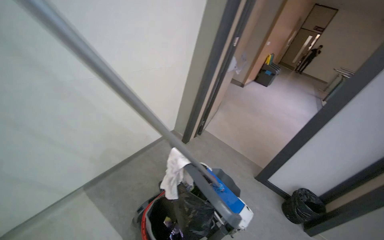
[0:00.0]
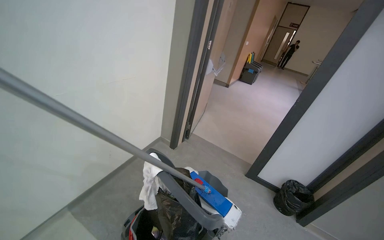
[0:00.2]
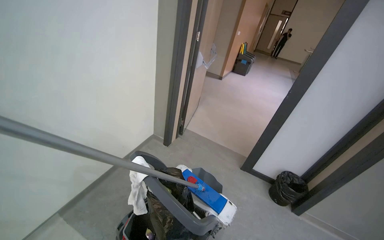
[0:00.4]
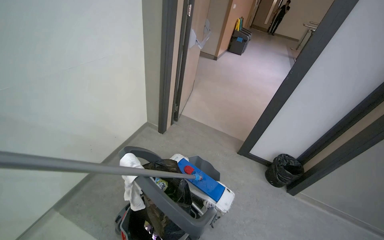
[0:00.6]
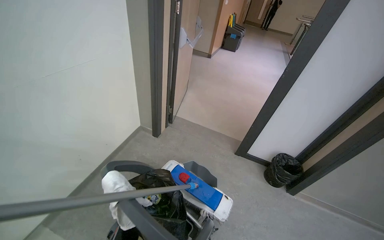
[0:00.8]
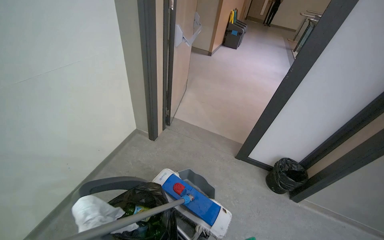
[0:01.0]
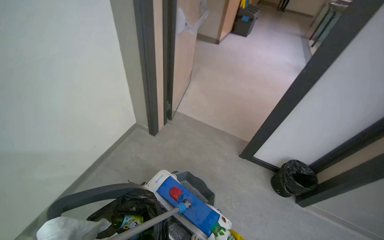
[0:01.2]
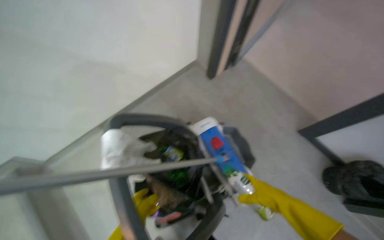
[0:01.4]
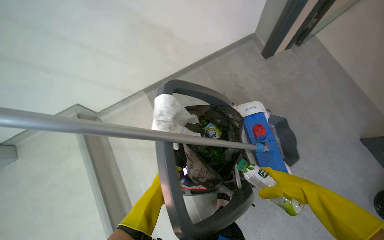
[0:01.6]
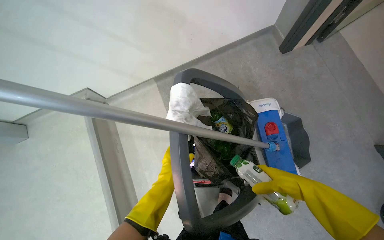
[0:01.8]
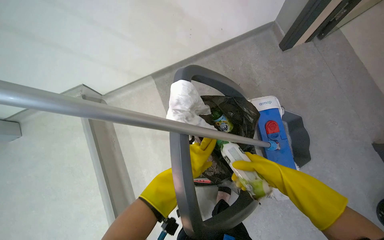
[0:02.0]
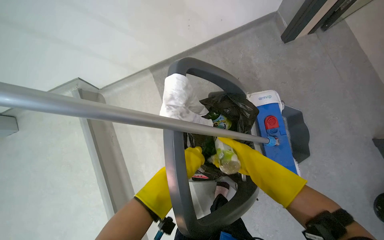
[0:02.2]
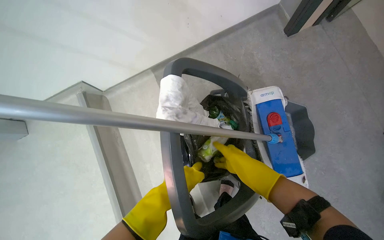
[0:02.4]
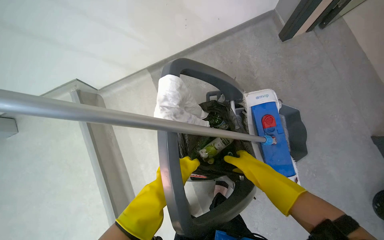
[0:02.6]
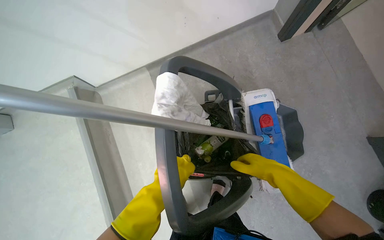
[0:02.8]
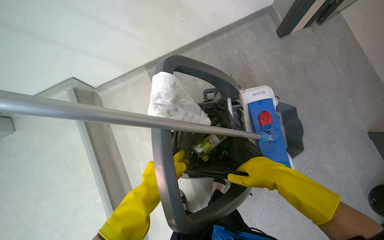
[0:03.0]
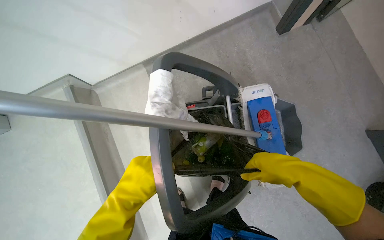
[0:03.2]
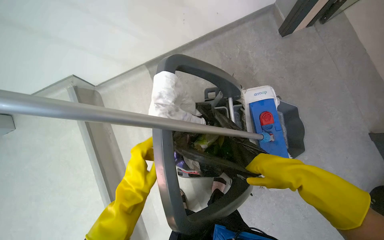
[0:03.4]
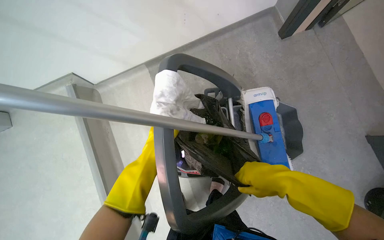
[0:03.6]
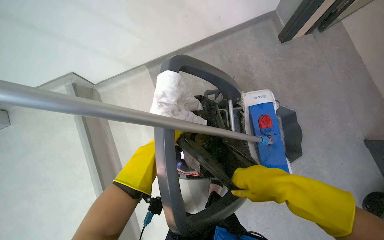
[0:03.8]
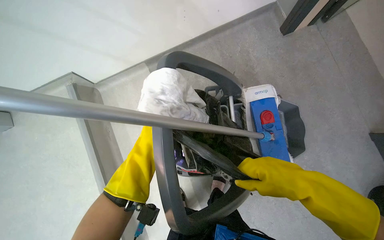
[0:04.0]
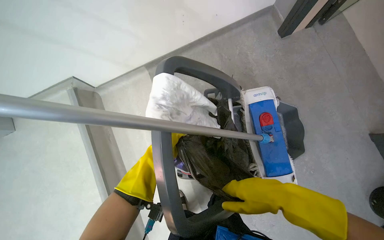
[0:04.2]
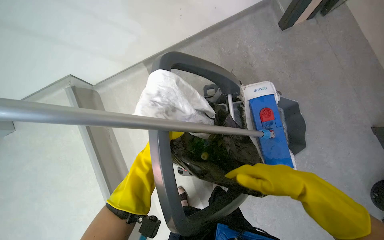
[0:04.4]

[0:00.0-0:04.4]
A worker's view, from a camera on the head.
Job: managing trash.
The whole recording: Collecting bottles into cart. The worker collects bottles and places them into the cleaning cart.
0:00.0 to 0:01.4: The camera travels approximately 50 cm. The view tilts roughly 30 degrees downward.
0:01.4 to 0:03.0: The wearer looks about 20 degrees further to the left. The view tips downward by some 15 degrees.
0:03.0 to 0:04.4: The left hand reaches approximately 10 cm farther from the camera, then returns.

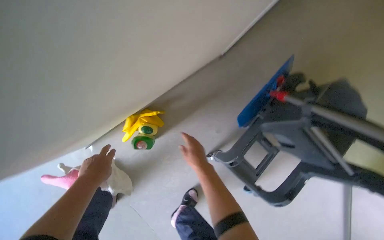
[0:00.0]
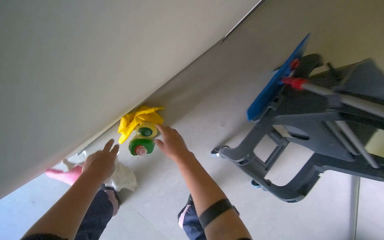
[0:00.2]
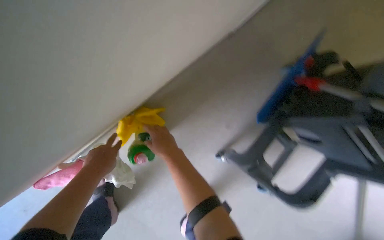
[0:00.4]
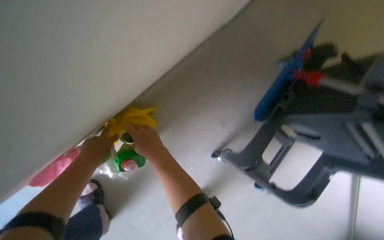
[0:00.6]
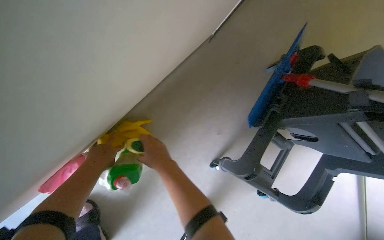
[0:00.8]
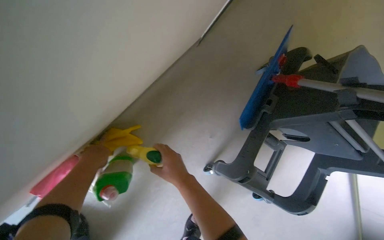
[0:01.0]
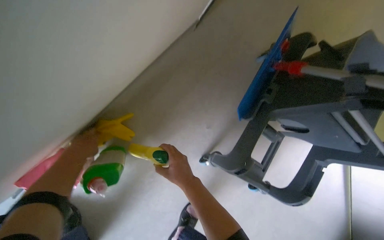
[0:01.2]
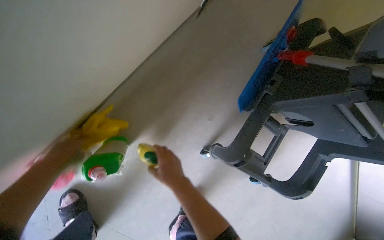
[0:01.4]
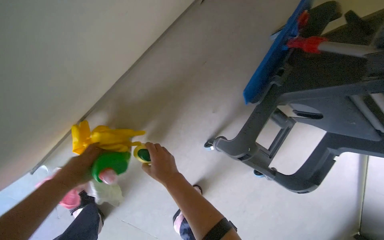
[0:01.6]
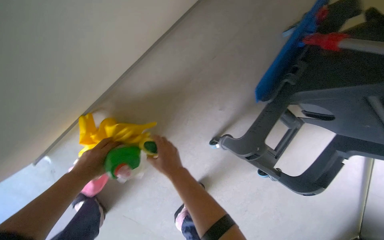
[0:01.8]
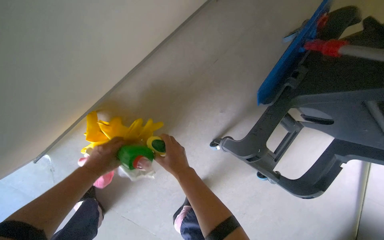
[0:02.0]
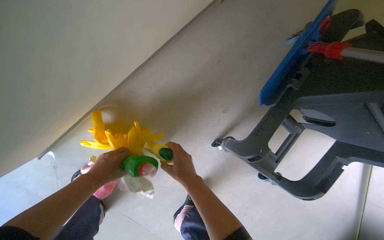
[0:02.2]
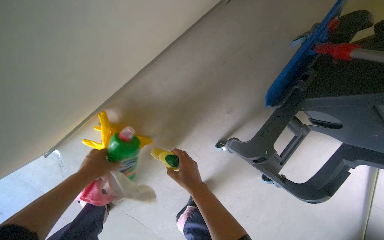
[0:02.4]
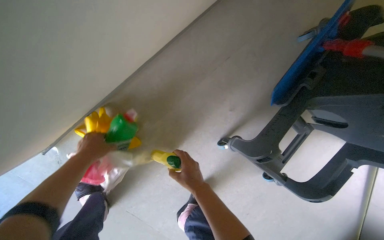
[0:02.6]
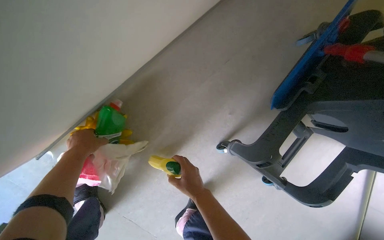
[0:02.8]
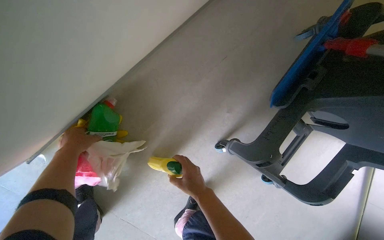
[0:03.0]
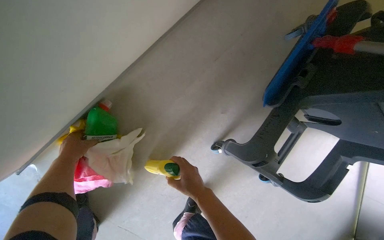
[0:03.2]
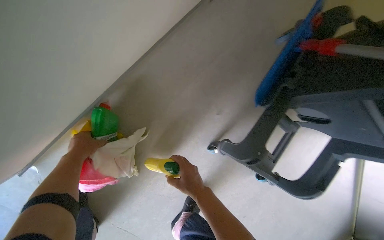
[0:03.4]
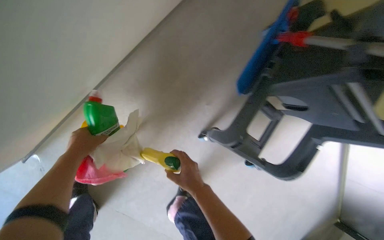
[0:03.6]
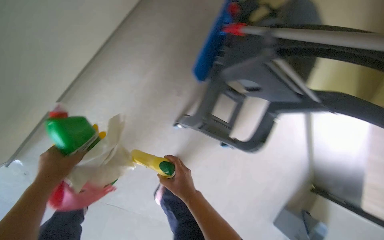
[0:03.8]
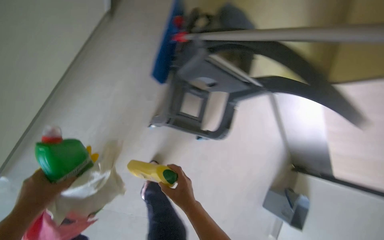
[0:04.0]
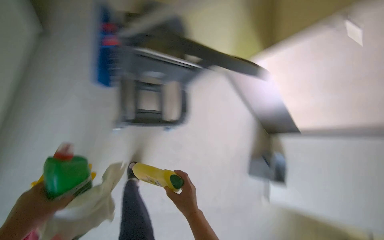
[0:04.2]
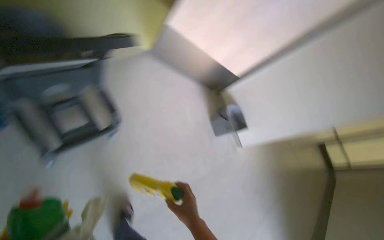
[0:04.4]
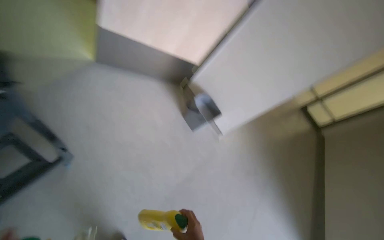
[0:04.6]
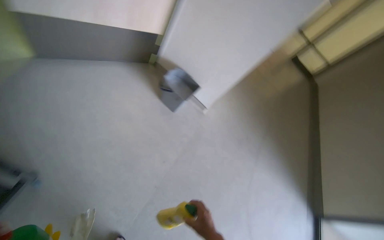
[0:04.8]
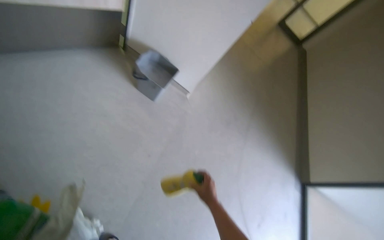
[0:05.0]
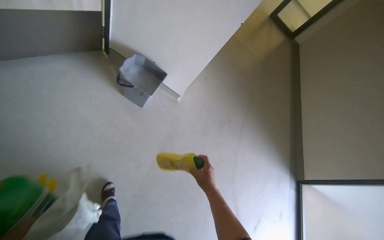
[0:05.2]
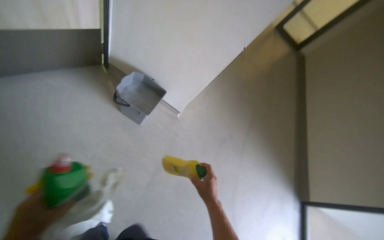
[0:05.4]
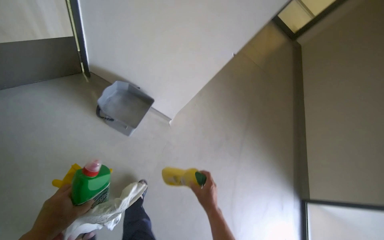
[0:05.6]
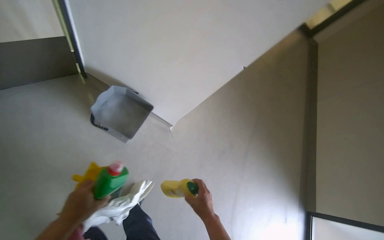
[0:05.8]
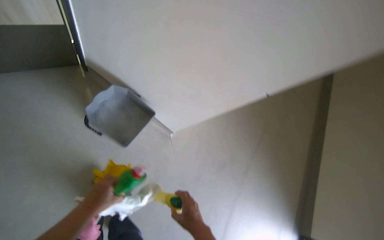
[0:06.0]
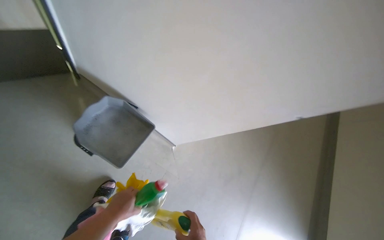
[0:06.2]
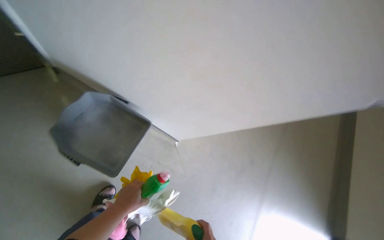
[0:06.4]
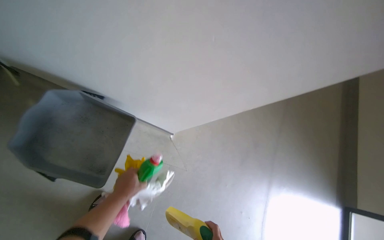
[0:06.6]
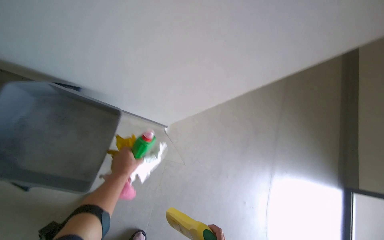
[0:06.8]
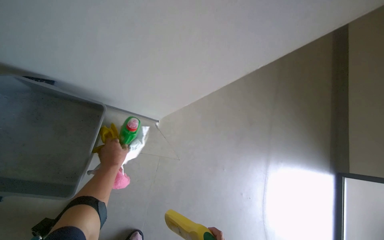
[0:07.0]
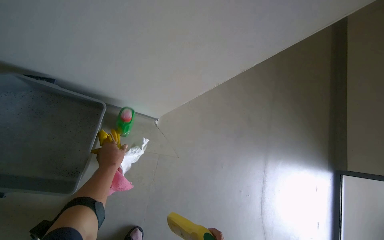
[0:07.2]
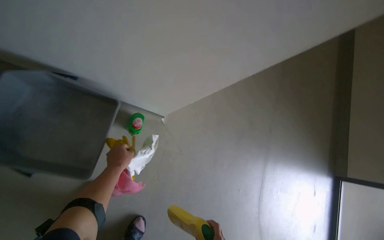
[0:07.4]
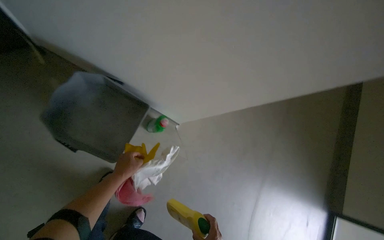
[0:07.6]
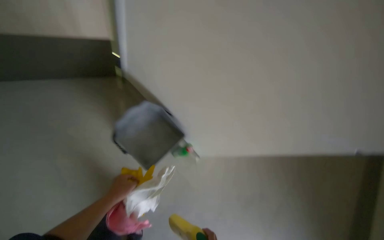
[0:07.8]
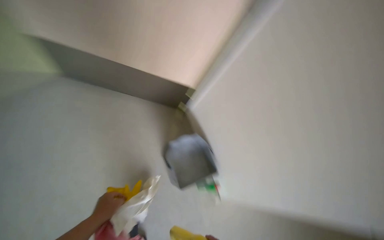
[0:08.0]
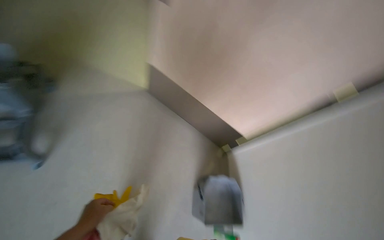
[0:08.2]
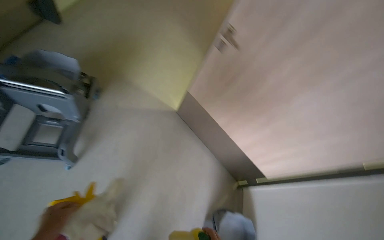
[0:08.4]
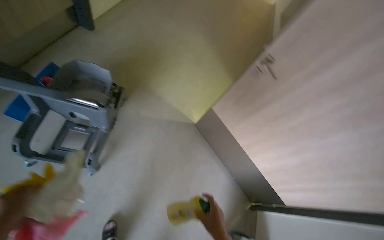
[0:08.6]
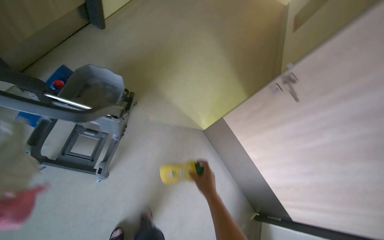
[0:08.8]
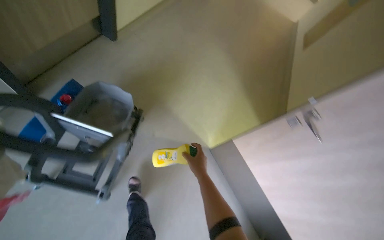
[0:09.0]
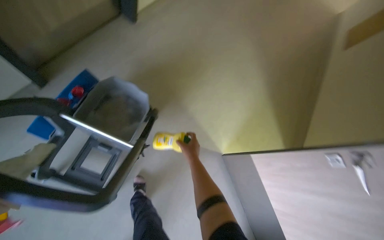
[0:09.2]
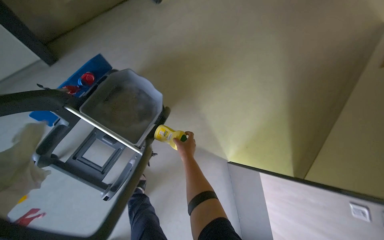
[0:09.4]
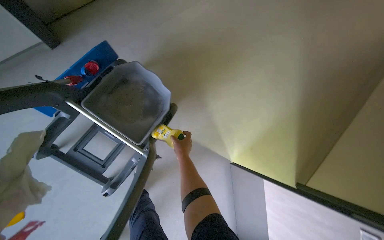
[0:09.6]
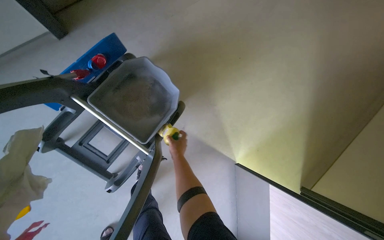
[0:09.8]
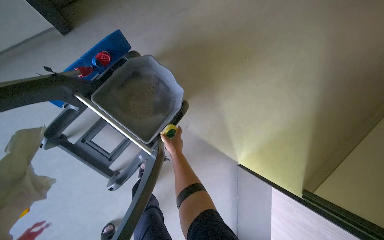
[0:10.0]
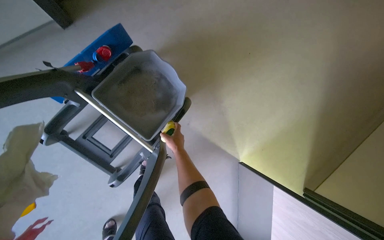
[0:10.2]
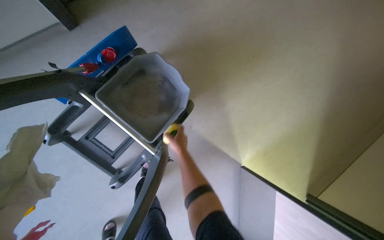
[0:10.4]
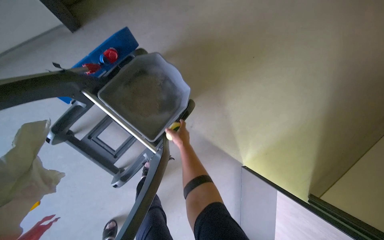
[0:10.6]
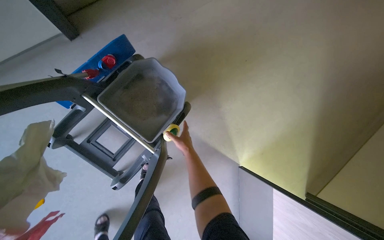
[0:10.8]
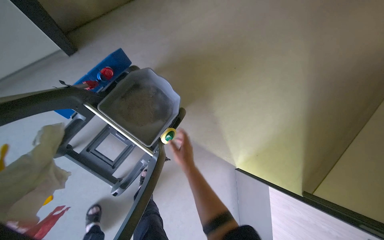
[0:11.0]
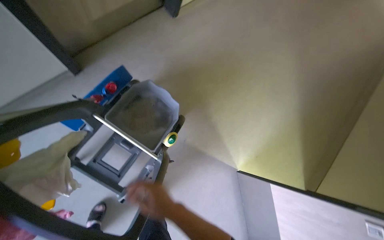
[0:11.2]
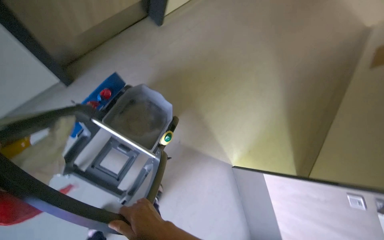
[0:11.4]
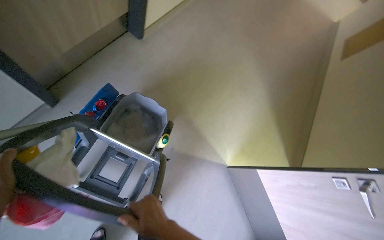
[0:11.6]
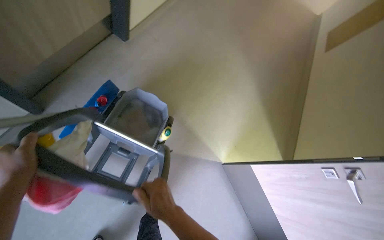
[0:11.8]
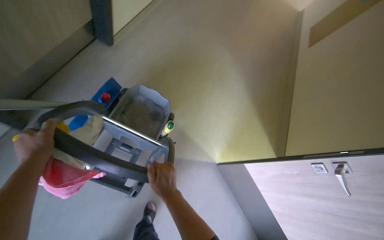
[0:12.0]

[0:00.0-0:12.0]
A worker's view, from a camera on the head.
Job: organizing items.
The whole recording: Bringing components to work area. The worker takes the required components and brings them to the work area.
0:01.6 to 0:03.0: The left hand goes roughly 20 cm farther from the camera and to the left.
0:03.0 to 0:04.4: The camera travels about 70 cm. The head turns to the right by some 65 degrees.
0:04.4 to 0:06.0: The wearer moves about 1 m. The view tips downward by approximately 15 degrees. Everything in view rotates some 25 degrees counterclockwise.
0:06.0 to 0:07.6: The left hand shifts roughly 40 cm farther from the camera.
0:07.6 to 0:09.0: The camera is carried about 80 cm. The head turns to the left by approximately 75 degrees. The view tilts approximately 30 degrees upward.
0:09.0 to 0:10.4: The wearer moves about 50 cm. The wearer looks about 20 degrees further downward. Everything in view rotates approximately 30 degrees clockwise.
0:10.4 to 0:12.0: The wearer moves some 40 cm. The head turns to the right by about 20 degrees. The camera pitches upward, by some 15 degrees.

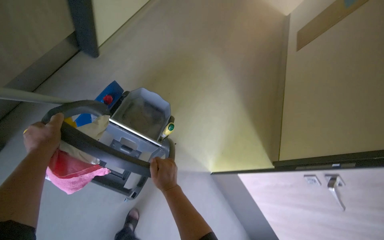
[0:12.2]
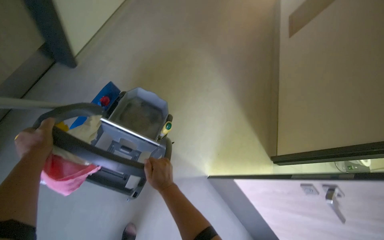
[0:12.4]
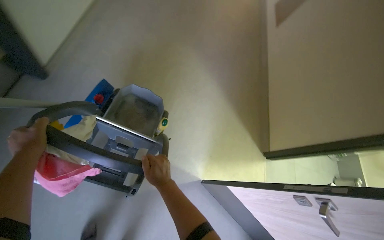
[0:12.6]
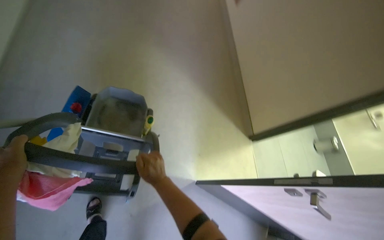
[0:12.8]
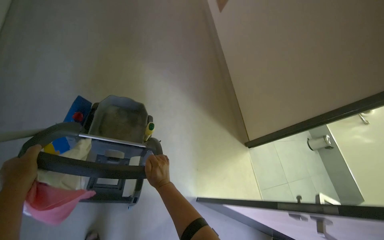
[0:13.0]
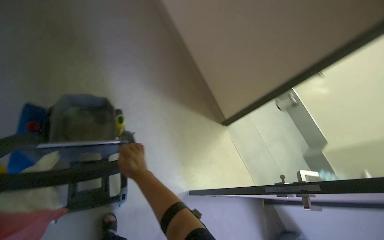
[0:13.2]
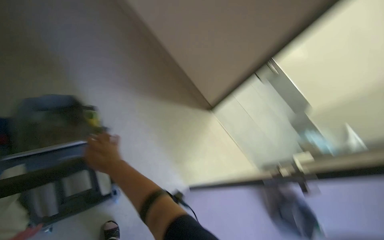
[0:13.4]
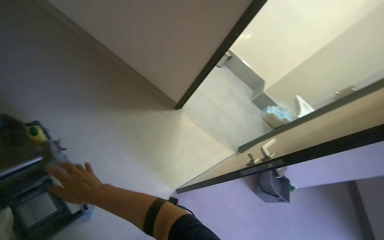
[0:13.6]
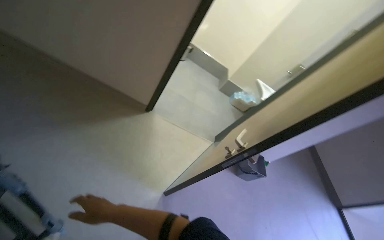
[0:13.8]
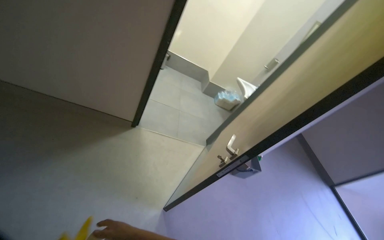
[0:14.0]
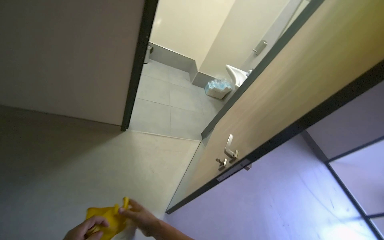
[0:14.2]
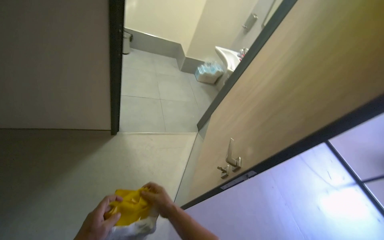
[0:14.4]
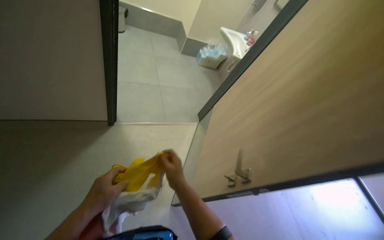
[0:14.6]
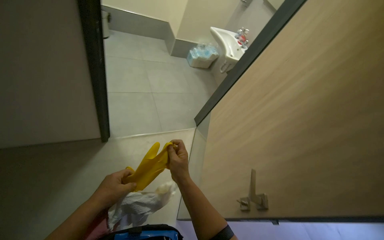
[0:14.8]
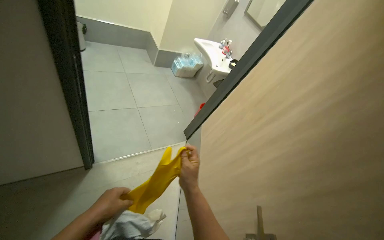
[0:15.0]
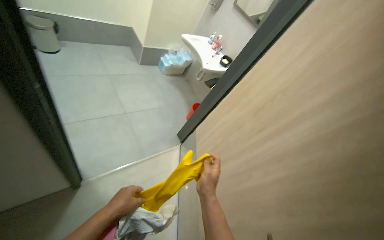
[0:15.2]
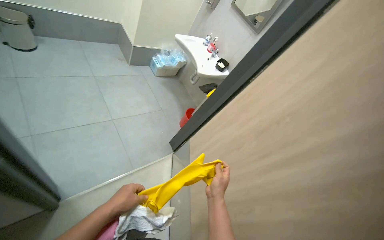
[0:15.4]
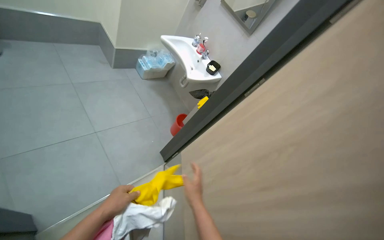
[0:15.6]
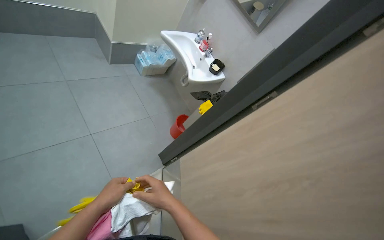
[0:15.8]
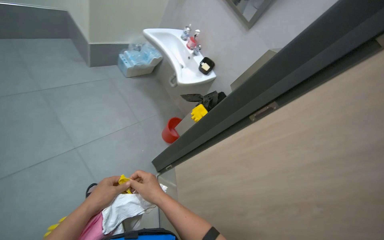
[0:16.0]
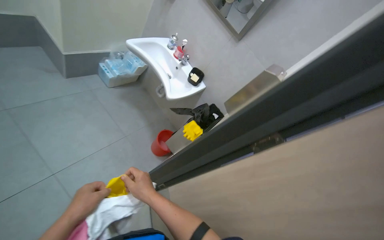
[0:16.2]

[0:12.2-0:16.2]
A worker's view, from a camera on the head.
Job: organizing items.
The whole recording: Bringing components to work area. The worker takes the required components and brings them to the work area.
0:12.2 to 0:13.6: The head rotates approximately 50 degrees to the right.
0:13.6 to 0:14.8: The wearer moves roughly 60 cm. The head turns to the right by roughly 45 degrees. The wearer looks some 20 degrees further downward.
0:14.8 to 0:16.2: The head travels some 1 m. The head rotates about 25 degrees to the right.
